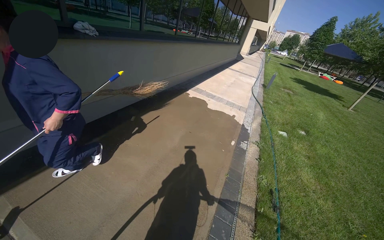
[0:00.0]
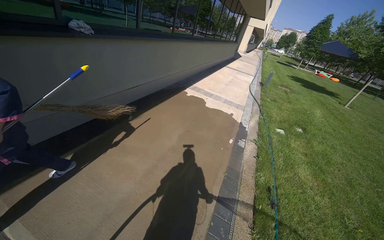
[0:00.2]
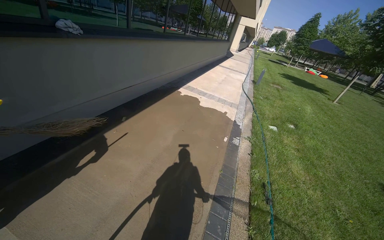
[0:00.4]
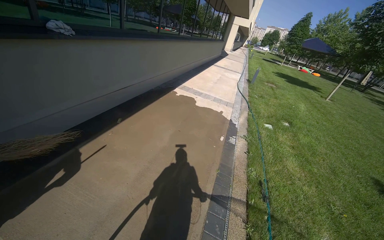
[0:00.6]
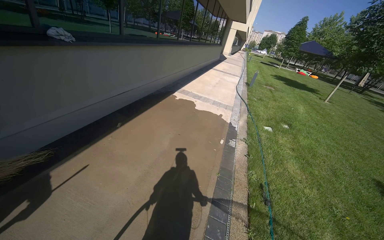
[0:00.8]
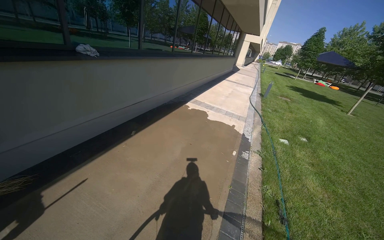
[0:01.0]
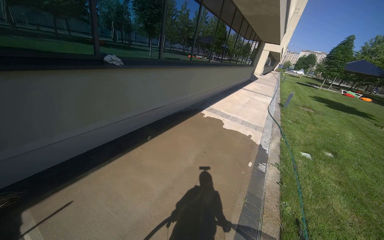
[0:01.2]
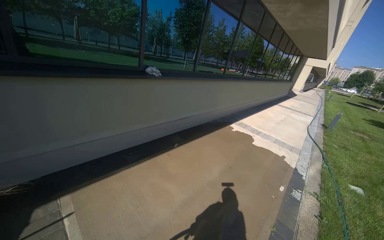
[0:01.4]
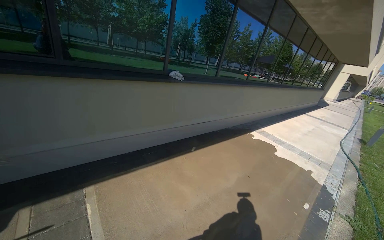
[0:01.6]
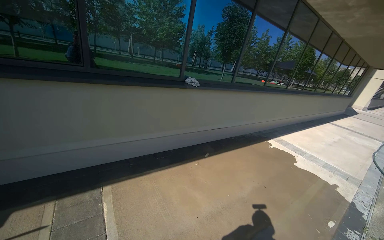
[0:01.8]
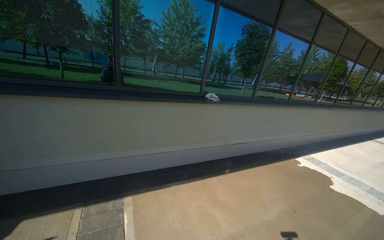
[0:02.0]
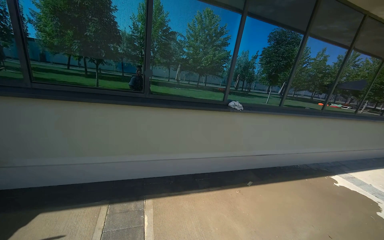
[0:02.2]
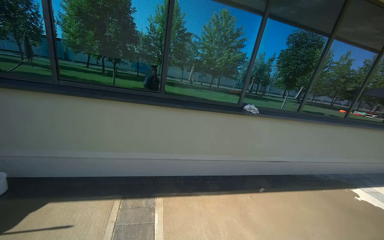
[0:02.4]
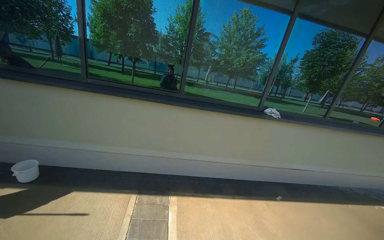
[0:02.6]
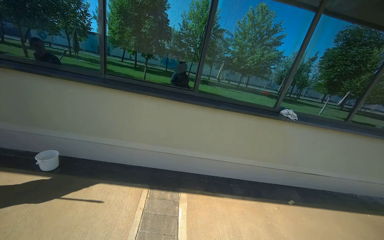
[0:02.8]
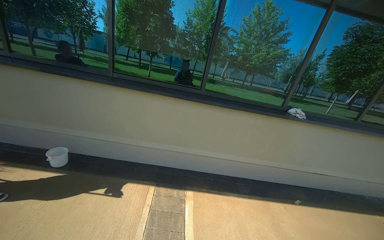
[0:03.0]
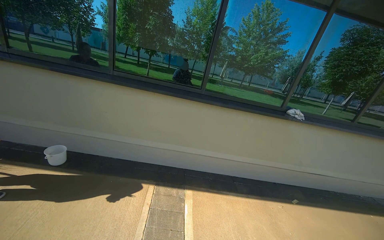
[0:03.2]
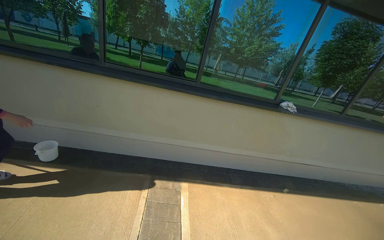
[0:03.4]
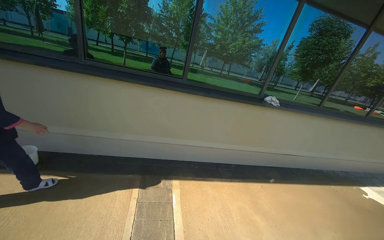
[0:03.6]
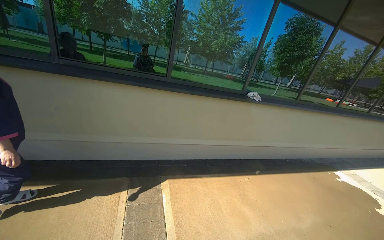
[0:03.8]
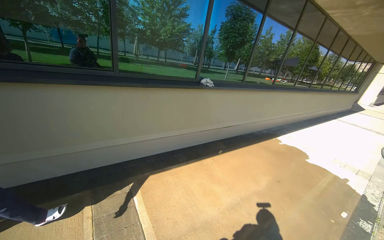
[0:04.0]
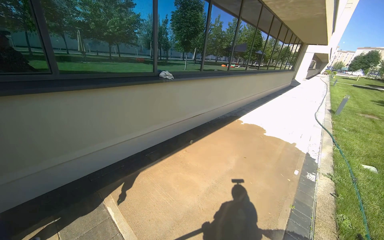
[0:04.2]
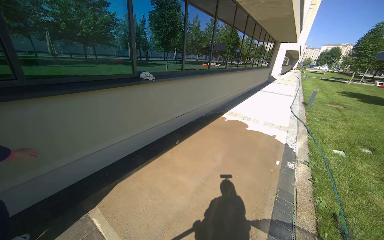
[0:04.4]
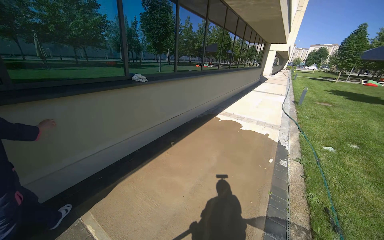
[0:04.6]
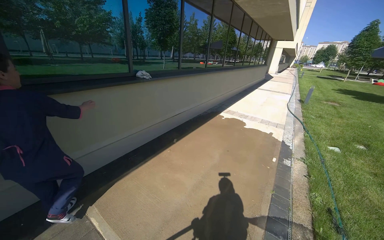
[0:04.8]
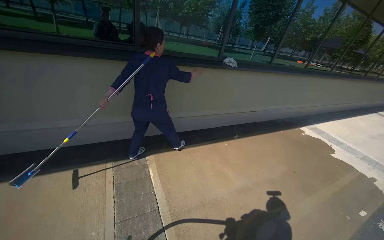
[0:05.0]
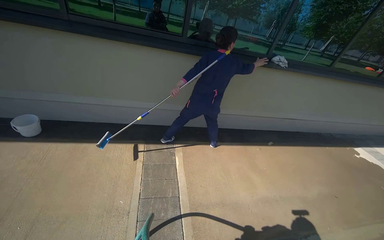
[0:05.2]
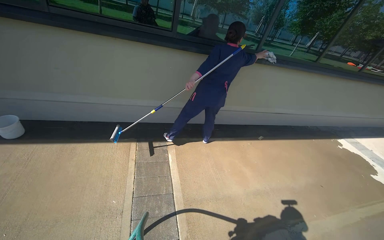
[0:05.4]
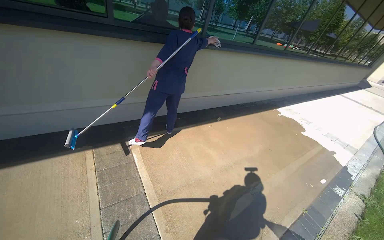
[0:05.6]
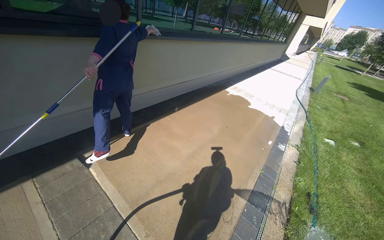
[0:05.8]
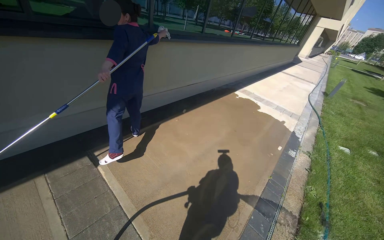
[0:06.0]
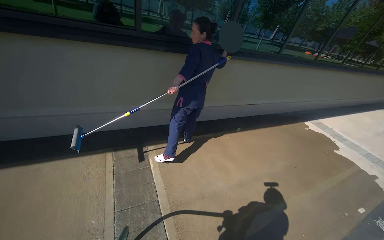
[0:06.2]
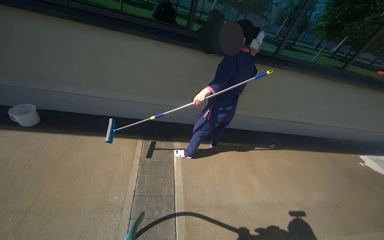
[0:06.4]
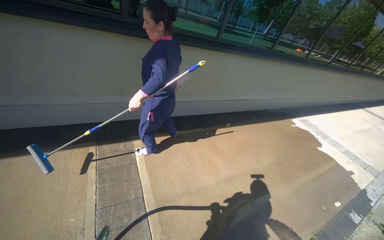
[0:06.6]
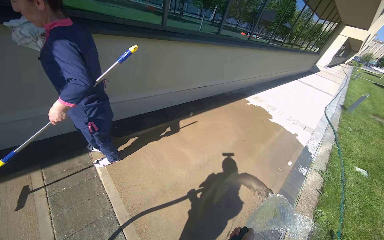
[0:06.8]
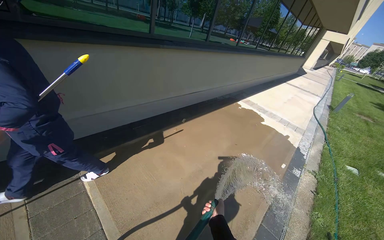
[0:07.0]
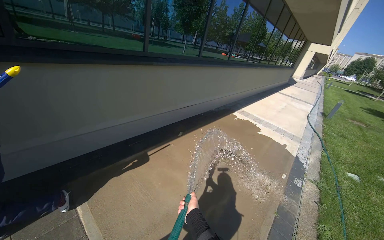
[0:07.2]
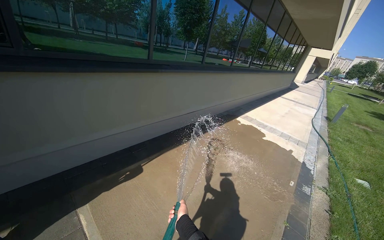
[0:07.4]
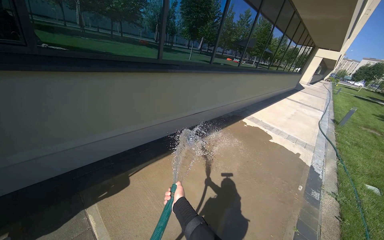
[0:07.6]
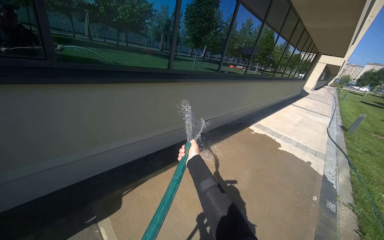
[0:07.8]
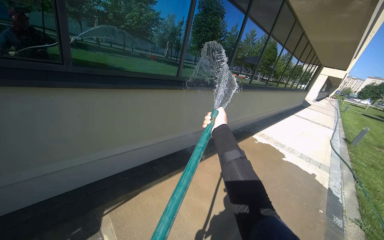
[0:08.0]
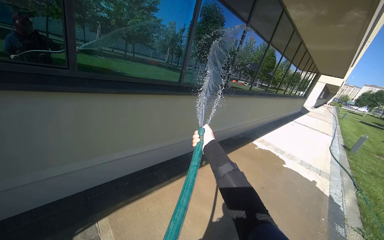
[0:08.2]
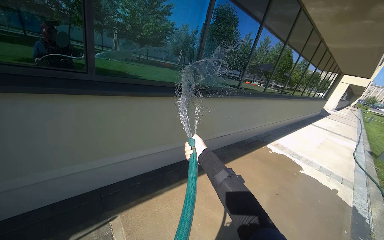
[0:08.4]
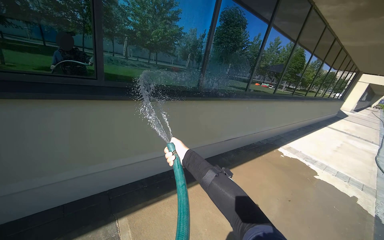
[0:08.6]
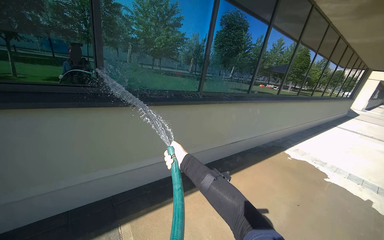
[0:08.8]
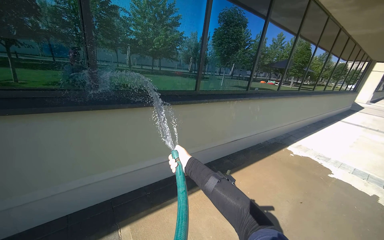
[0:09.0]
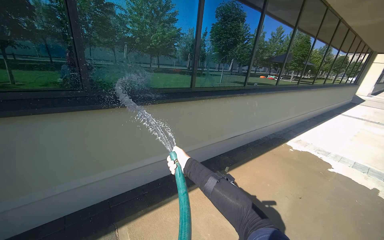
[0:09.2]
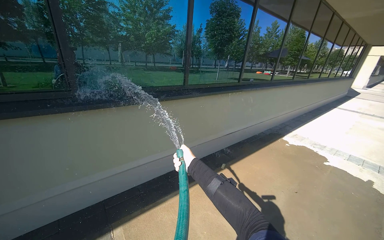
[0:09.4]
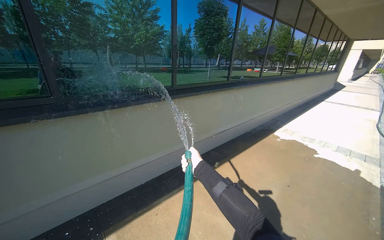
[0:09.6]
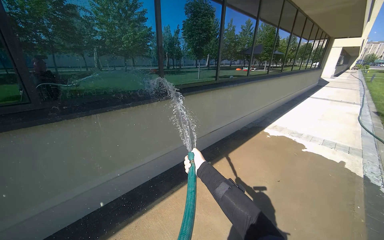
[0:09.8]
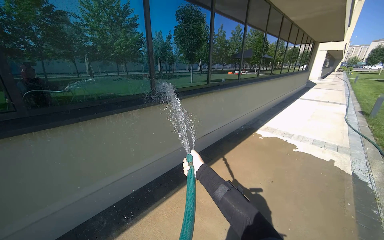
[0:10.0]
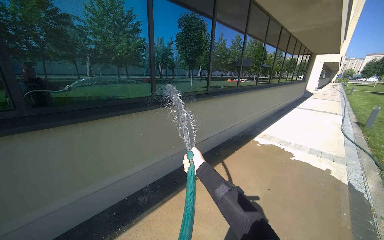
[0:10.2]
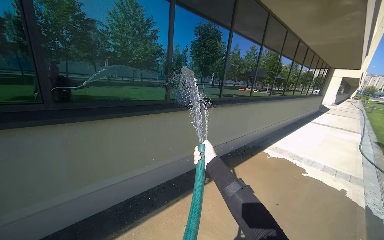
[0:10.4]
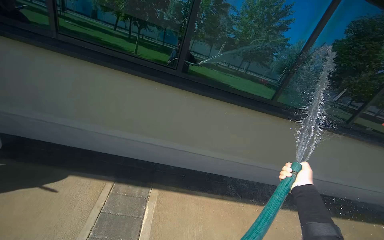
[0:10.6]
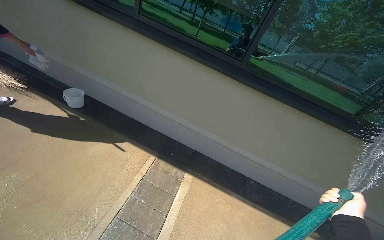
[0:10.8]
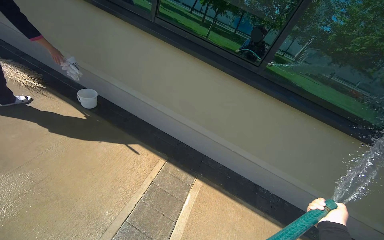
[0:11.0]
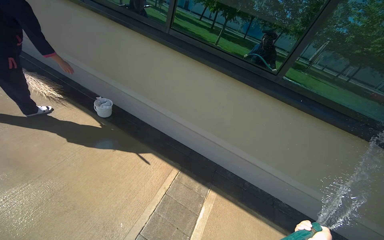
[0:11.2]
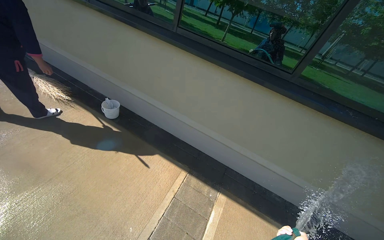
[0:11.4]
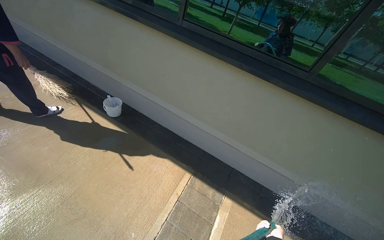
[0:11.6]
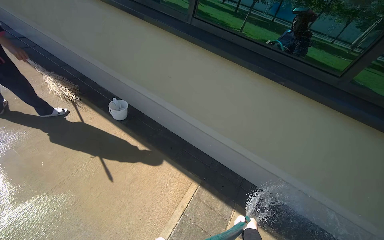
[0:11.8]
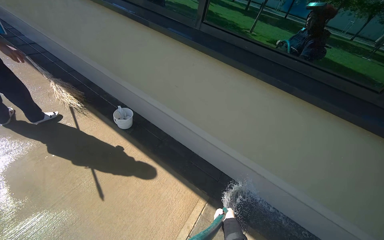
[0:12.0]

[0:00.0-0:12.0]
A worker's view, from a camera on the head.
Job: sweeping floor.
The whole recording: Rinsing concrete ground. The worker rinses the concrete ground next to the building with a water hose.
0:00.0 to 0:01.6: The view swings some 25 degrees to the left. The view tips upward by roughly 15 degrees.
0:01.6 to 0:03.0: The wearer's head swings approximately 35 degrees to the left.
0:03.0 to 0:04.4: The head turns to the right by approximately 55 degrees.
0:07.6 to 0:09.0: The left hand heads up the picture and farther from the camera, covering about 35 cm.
0:09.0 to 0:10.4: The left hand shifts roughly 35 cm to the right.
0:10.4 to 0:12.0: The camera travels approximately 80 cm. The head rotates about 75 degrees to the left.

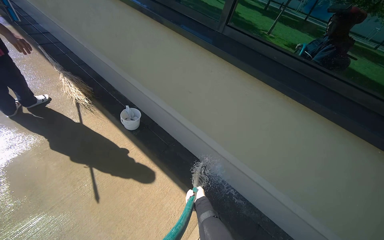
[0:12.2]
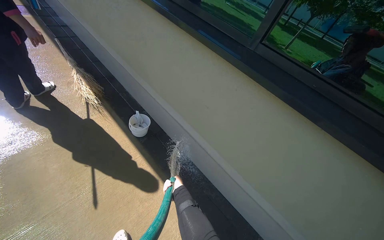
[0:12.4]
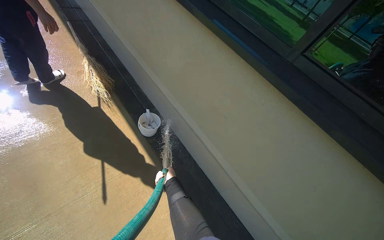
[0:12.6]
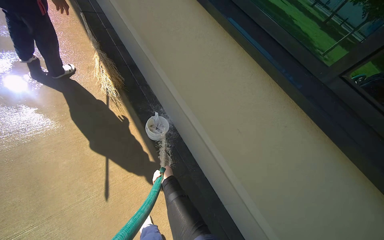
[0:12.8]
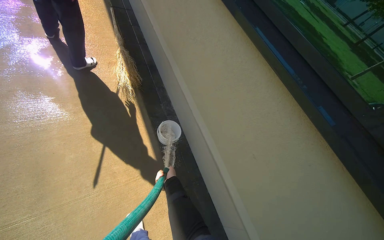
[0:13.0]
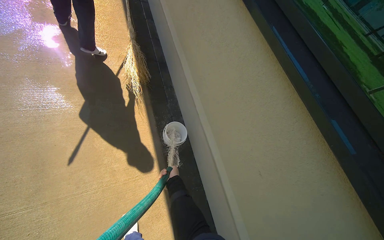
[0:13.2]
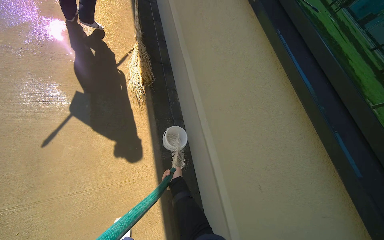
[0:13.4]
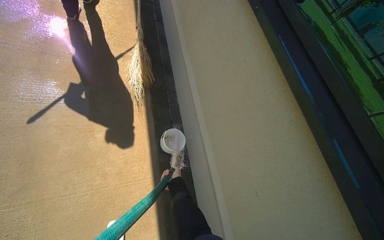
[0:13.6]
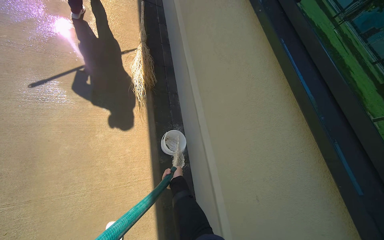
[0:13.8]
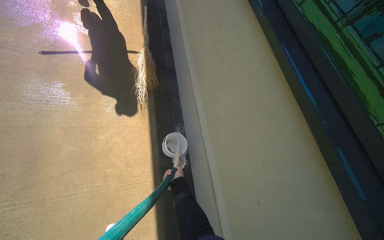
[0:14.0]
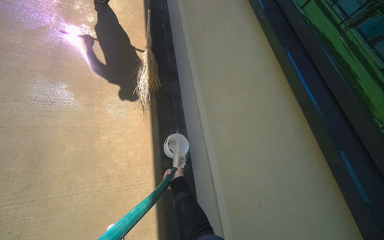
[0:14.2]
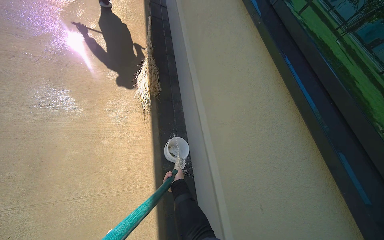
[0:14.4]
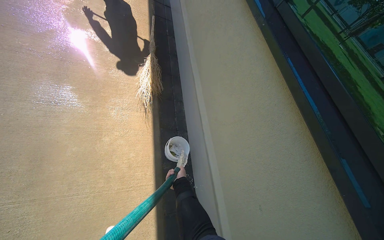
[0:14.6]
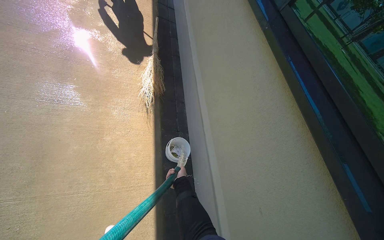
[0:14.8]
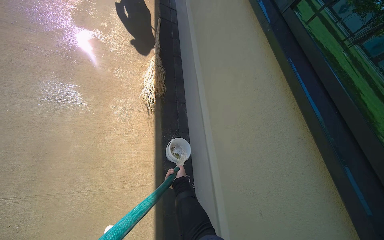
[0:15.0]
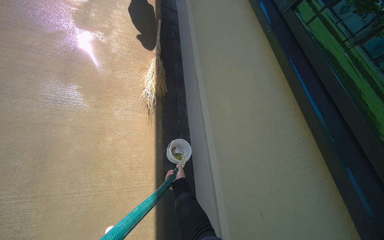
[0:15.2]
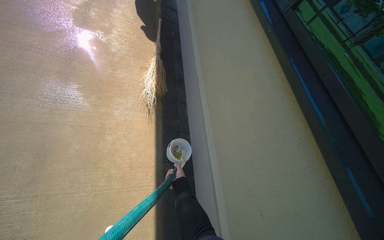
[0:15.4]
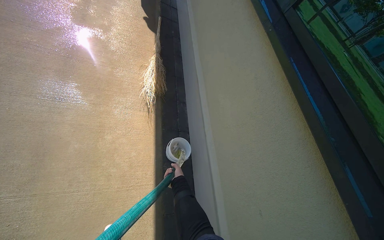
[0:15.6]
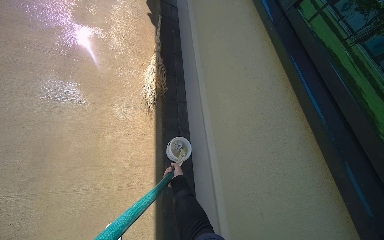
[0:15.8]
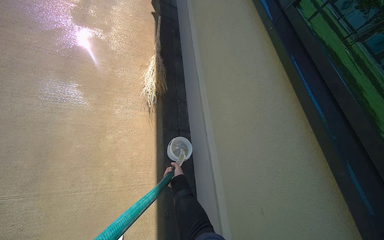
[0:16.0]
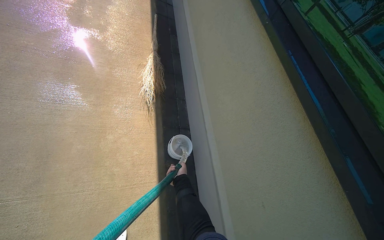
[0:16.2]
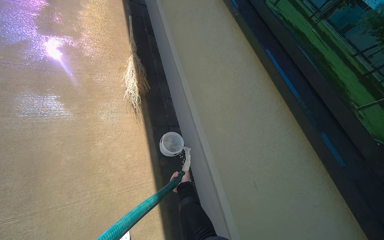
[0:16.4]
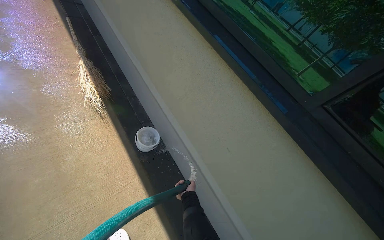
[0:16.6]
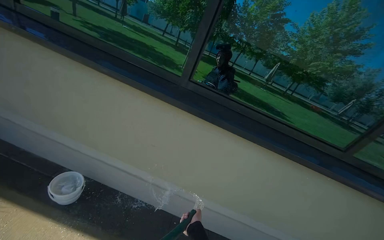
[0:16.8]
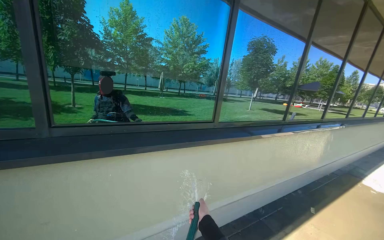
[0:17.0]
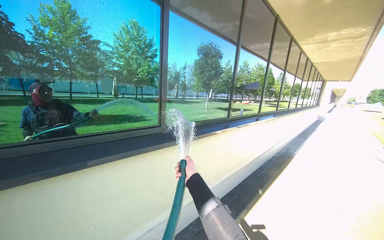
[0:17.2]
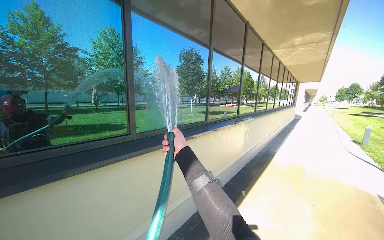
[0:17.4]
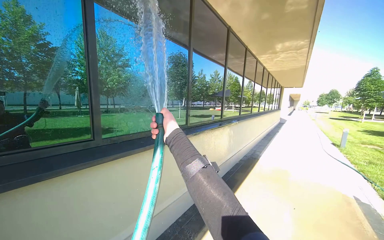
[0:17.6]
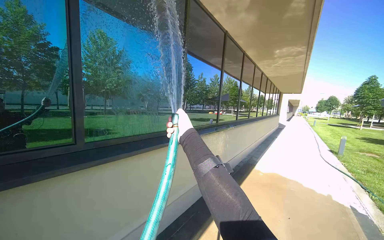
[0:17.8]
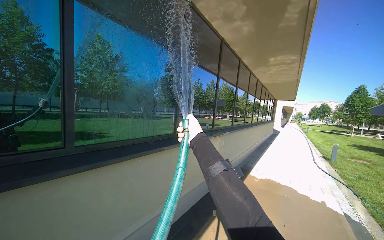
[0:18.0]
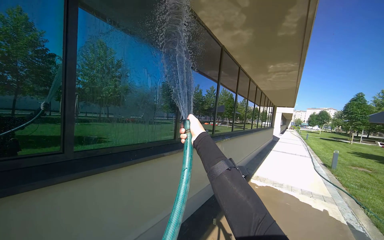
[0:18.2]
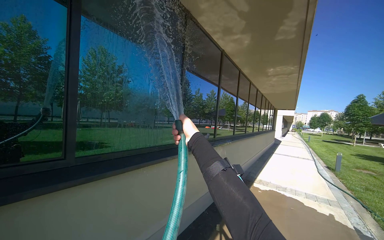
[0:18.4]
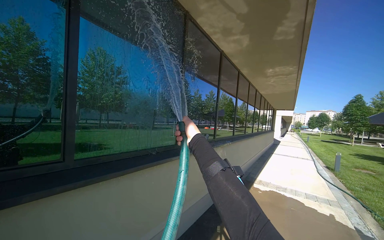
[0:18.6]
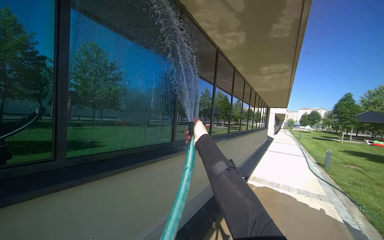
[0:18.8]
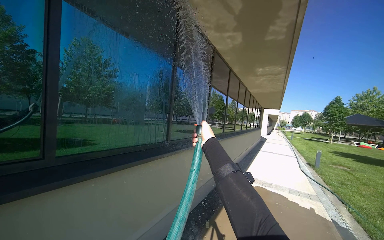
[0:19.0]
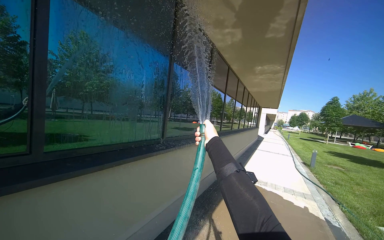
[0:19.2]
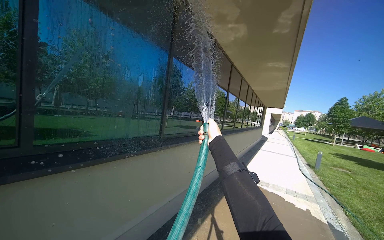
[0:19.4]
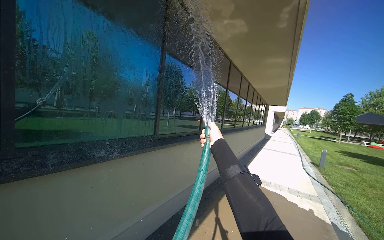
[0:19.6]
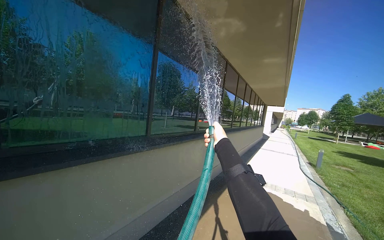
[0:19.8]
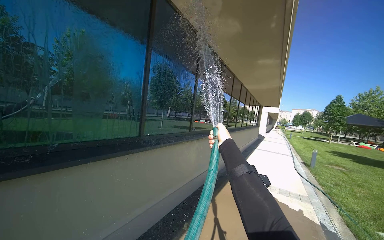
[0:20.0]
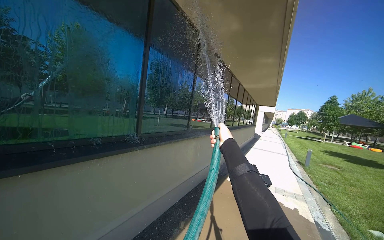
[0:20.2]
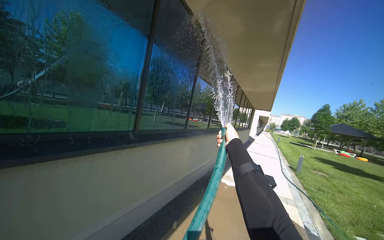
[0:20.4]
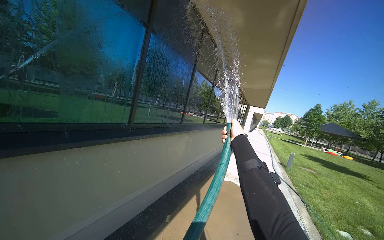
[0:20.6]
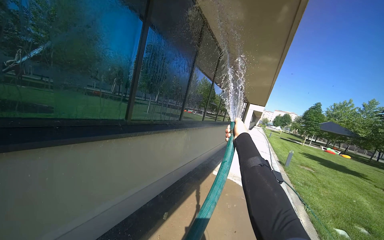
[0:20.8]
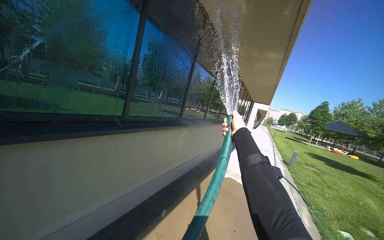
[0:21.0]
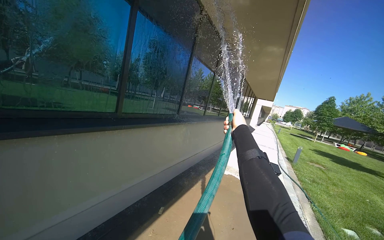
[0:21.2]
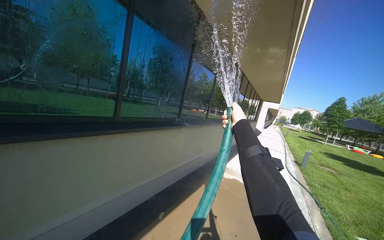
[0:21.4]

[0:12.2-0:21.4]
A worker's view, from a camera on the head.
Job: sweeping floor.
The whole recording: Rinsing concrete ground. The worker rinses the concrete ground next to the building with a water hose.
0:12.2 to 0:13.8: The head travels some 70 cm. The scene turns about 40 degrees clockwise in the picture.
0:15.2 to 0:16.8: The head rotates some 65 degrees to the right.
0:18.4 to 0:19.8: The right hand is displaced to the right and farther from the camera by approximately 50 cm.
0:19.8 to 0:21.4: The right hand goes roughly 30 cm to the right.
